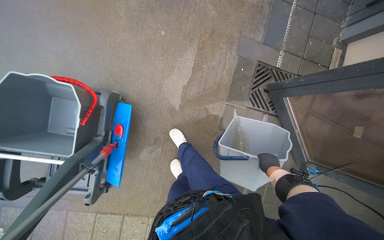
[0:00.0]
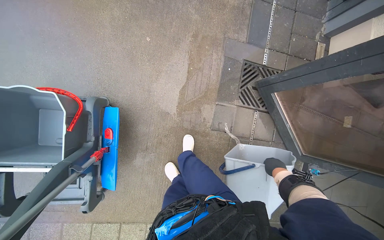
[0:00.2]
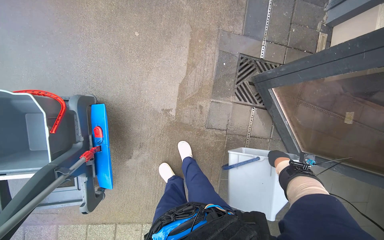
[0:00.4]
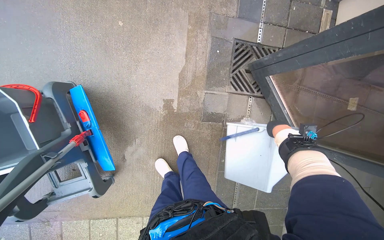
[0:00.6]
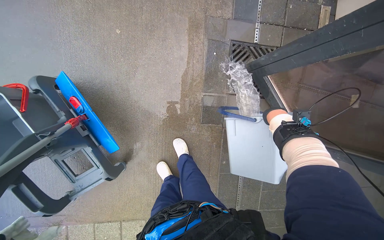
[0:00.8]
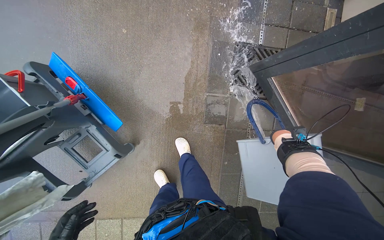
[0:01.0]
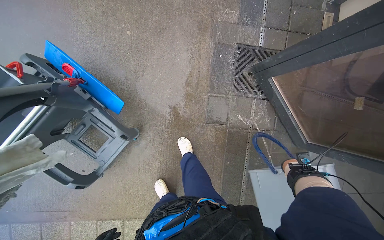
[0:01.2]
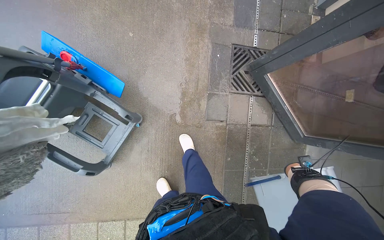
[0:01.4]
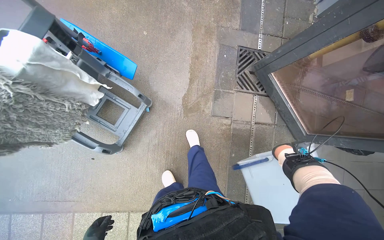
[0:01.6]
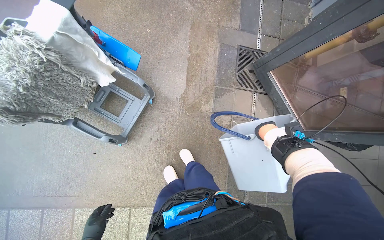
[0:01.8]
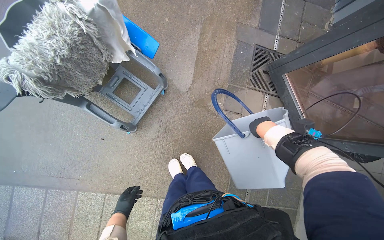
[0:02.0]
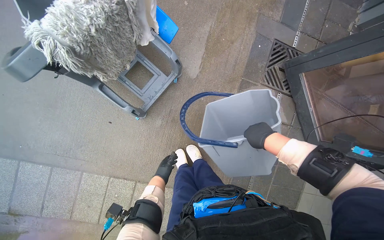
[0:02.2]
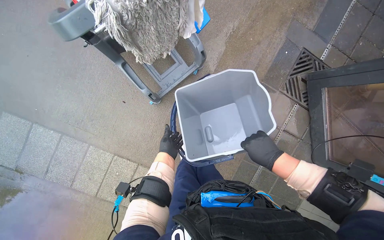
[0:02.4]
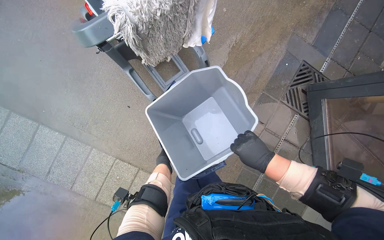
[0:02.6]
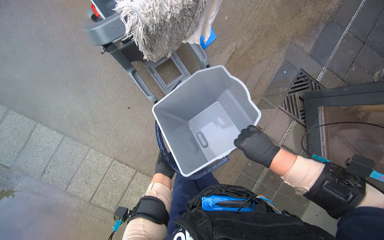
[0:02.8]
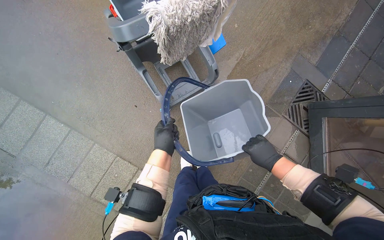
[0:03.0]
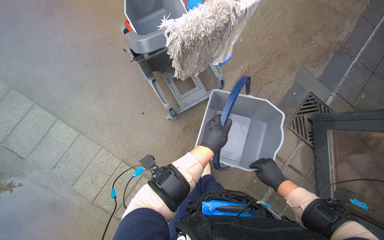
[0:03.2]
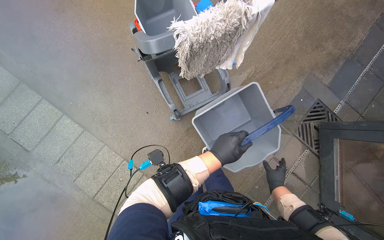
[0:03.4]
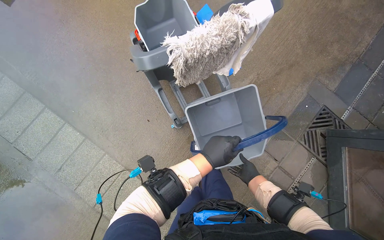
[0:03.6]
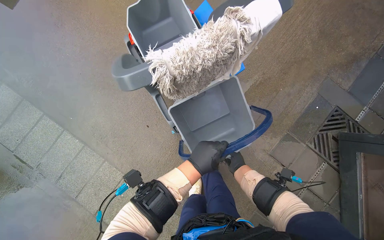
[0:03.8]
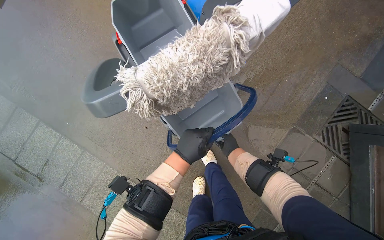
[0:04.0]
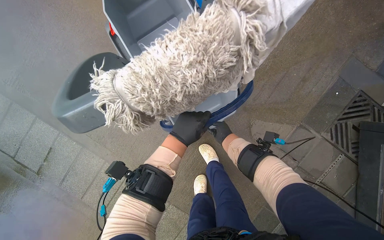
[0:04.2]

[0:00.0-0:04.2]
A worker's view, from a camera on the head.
Job: preparing cleaning supplies.
The whole recording: Emptying dirty water from buckets. The worker empties dirty water from multiple buckets into a drain.
0.0 to 1.4 s: The right hand reaches some 15 cm up the picture, then returns.
1.4 to 2.8 s: The camera travels approximately 40 cm. The scene turns some 30 degrees clockwise in the picture.
2.8 to 4.2 s: The right hand travels farther from the camera by roughly 40 cm. Meanwhile the left hand travels up the picture by about 35 cm.

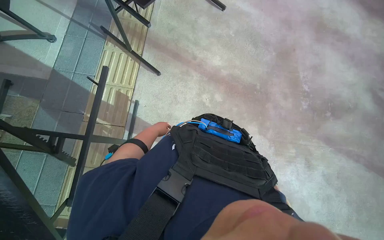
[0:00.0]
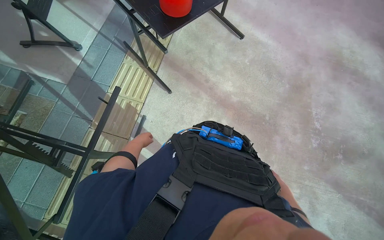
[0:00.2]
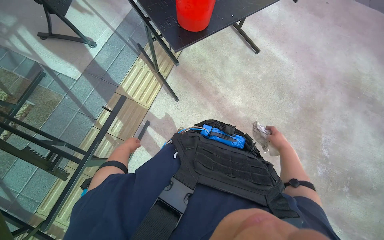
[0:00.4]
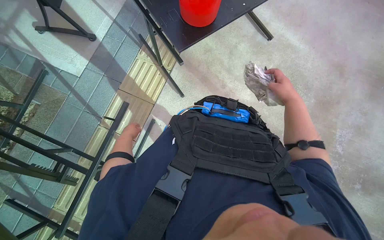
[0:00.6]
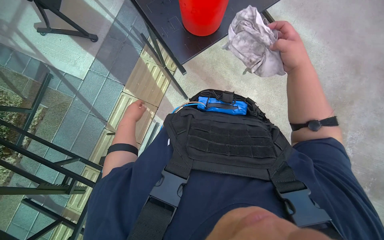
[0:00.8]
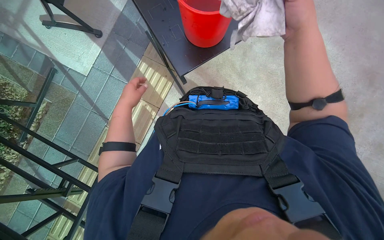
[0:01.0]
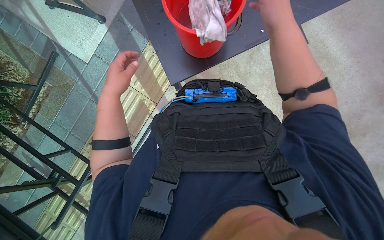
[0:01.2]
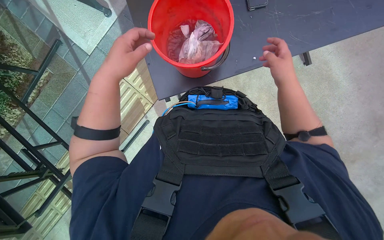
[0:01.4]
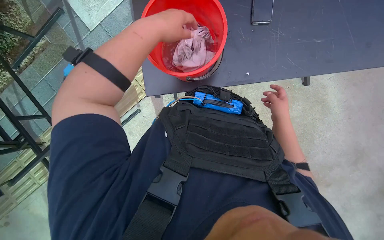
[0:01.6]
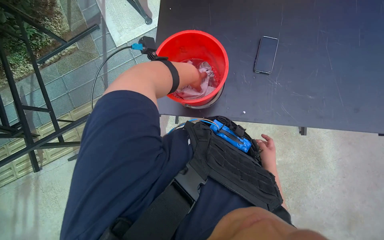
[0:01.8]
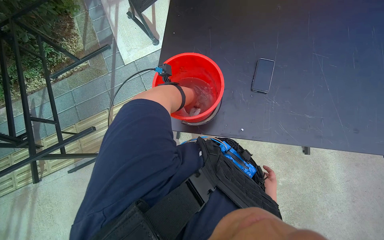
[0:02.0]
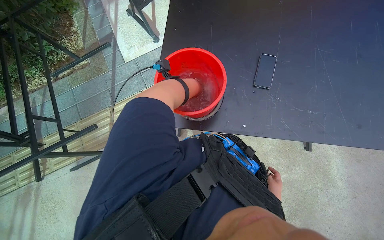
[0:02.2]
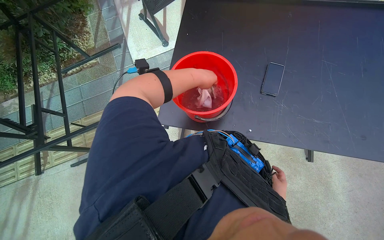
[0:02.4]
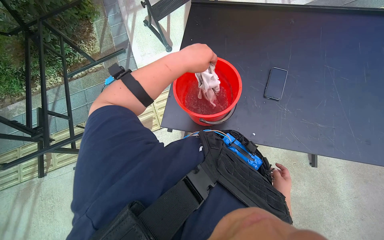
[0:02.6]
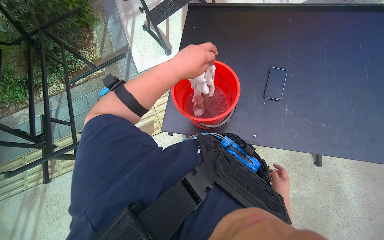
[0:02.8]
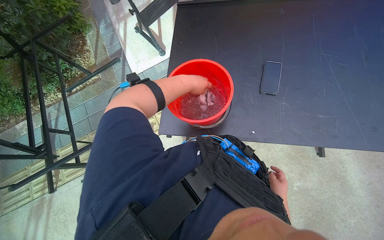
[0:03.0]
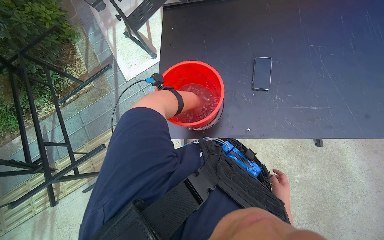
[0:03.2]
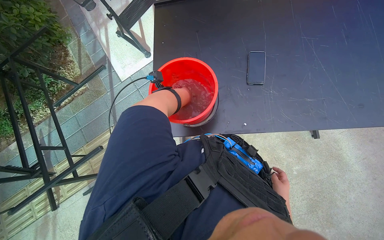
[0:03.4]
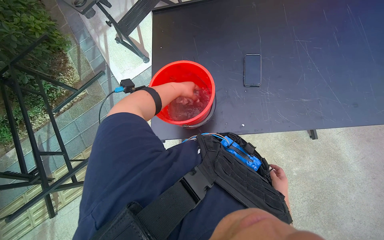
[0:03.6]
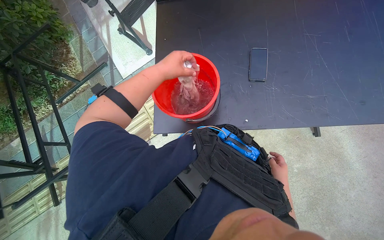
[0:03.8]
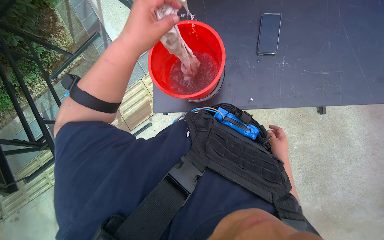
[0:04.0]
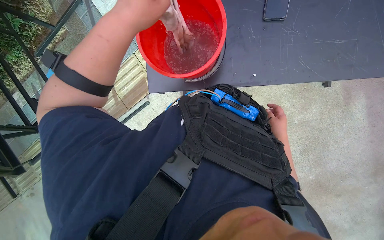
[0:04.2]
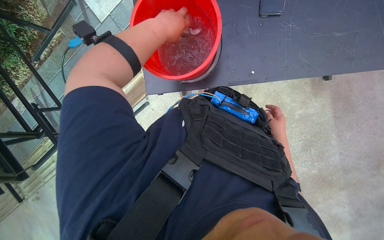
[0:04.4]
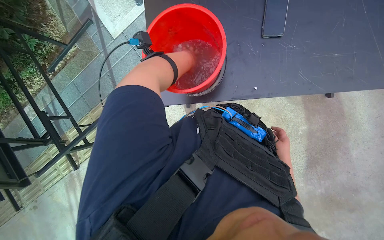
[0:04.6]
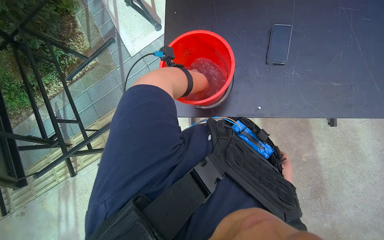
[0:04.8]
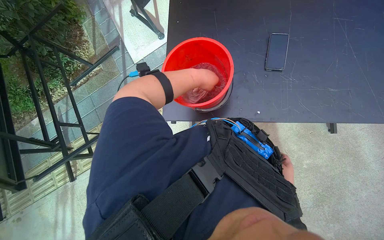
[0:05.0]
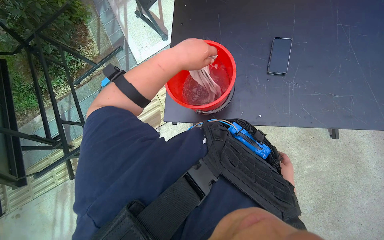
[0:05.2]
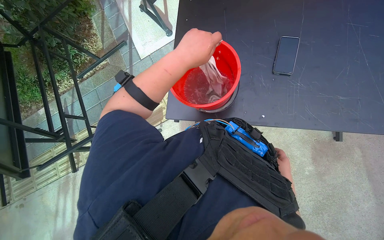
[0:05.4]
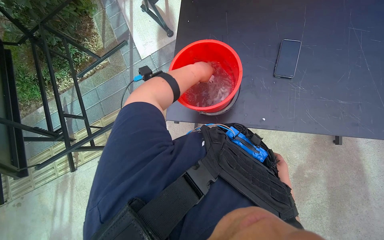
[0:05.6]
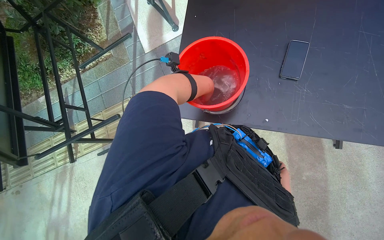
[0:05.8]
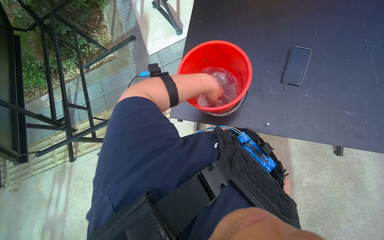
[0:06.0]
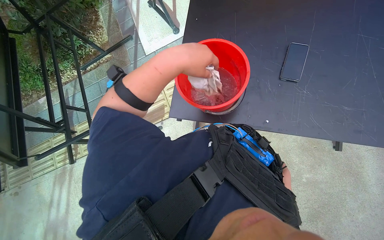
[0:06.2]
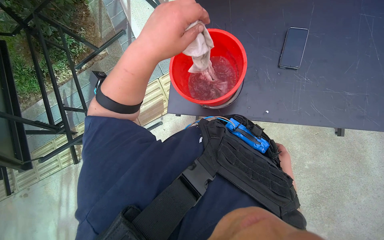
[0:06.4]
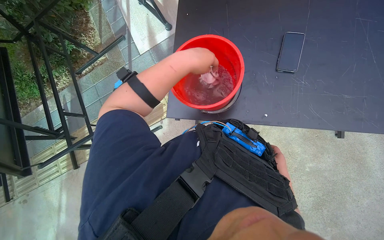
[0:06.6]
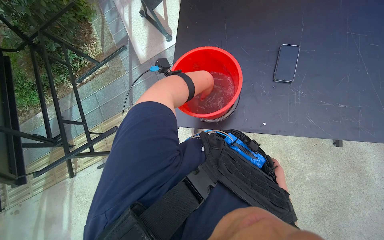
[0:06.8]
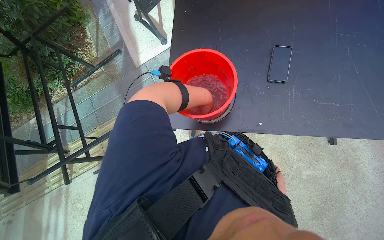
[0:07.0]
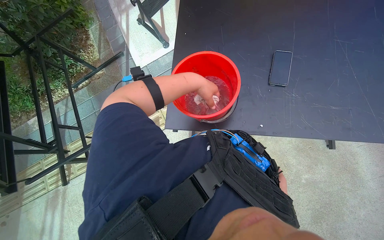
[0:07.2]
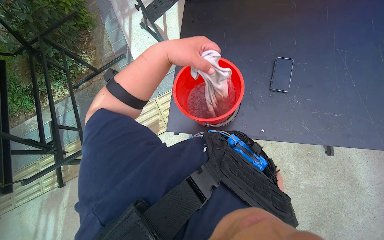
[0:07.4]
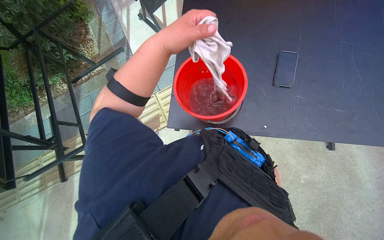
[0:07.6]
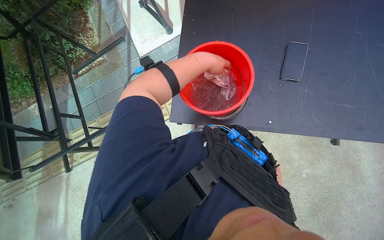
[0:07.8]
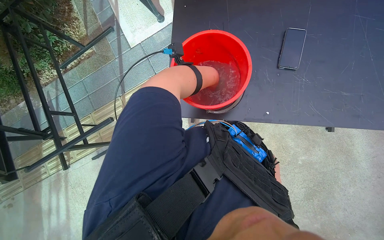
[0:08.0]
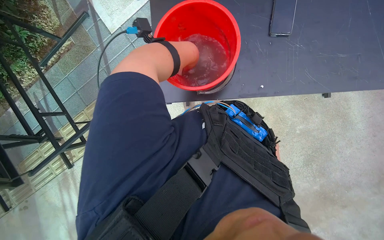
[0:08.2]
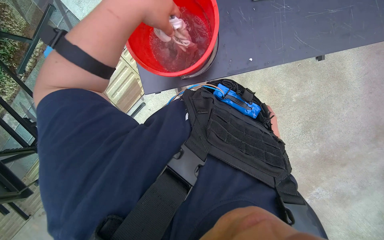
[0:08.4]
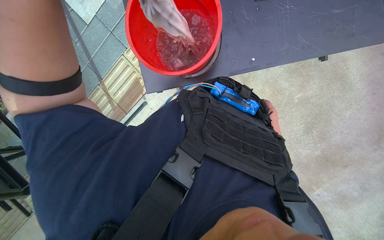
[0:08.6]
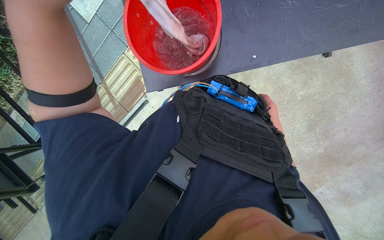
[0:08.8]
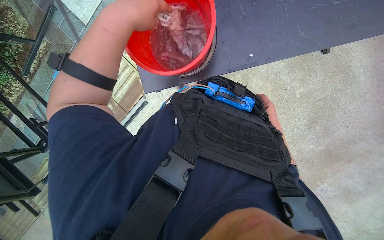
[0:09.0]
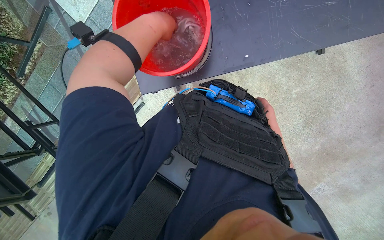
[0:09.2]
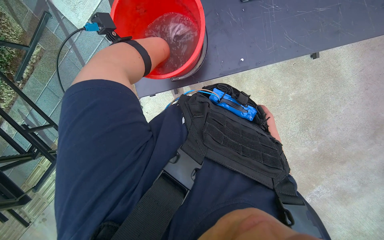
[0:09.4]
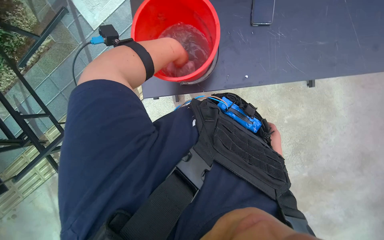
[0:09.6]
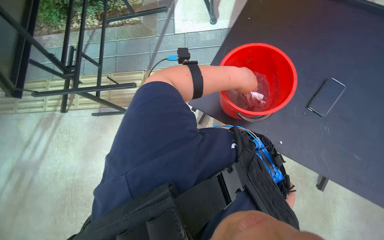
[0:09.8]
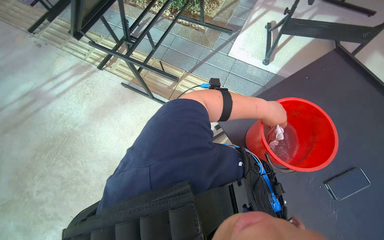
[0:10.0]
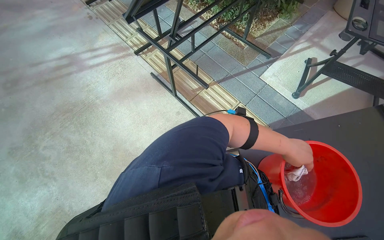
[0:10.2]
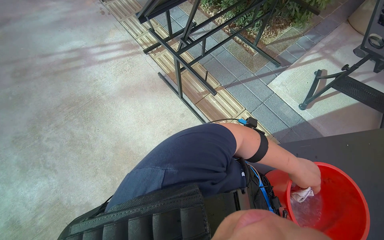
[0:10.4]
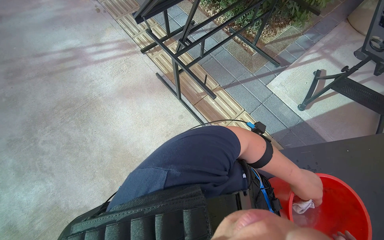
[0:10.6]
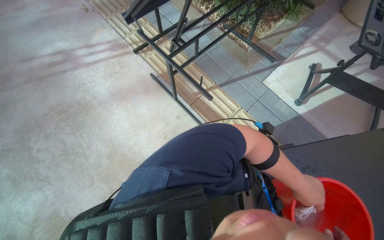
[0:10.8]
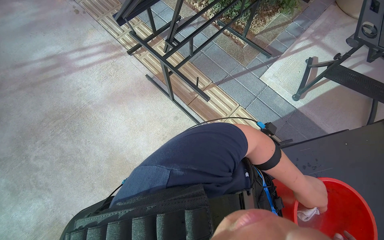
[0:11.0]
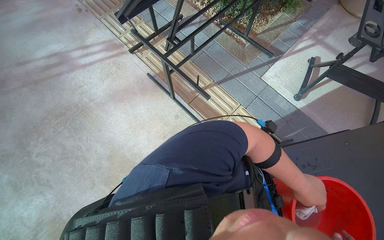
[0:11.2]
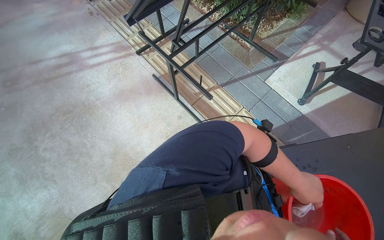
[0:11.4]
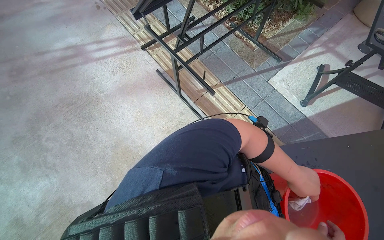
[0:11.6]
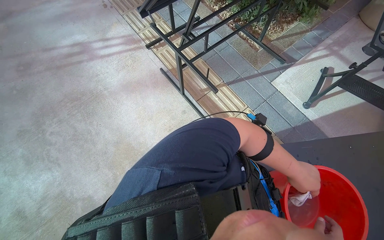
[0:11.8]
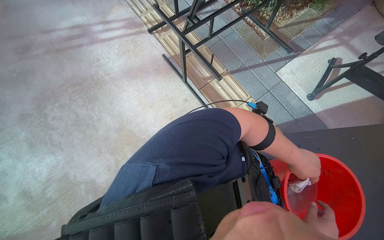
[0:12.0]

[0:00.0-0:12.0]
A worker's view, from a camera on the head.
Job: preparing cleaning supplies.
The whole recording: Rinsing and wringing cleaning cloth. The worker rinses and wrings a cleaning cloth in a red bucket of water.
0.0 to 1.6 s: The camera is carried approximately 70 cm. The head rotates approximately 40 degrees to the left. The view tilts approximately 15 degrees downward.
1.6 to 3.0 s: The wearer looks approximately 20 degrees further upward. The left hand swings nearer and farther, approximately 20 cm each way, with 2 reversals.
3.0 to 4.4 s: The view tilts roughly 20 degrees downward. The left hand moves nearer and farther over about 25 cm, changing direction 2 times.
4.4 to 6.0 s: The wearer looks some 15 degrees further upward. The left hand moves nearer and farther over some 20 cm, changing direction 2 times.
6.0 to 7.6 s: The left hand goes nearer and farther, approximately 20 cm each way, reversing 2 times.
7.6 to 9.0 s: The camera pitches downward, by approximately 20 degrees.
9.0 to 10.4 s: The camera pitches upward, by about 25 degrees. Everything in view rotates roughly 95 degrees clockwise.

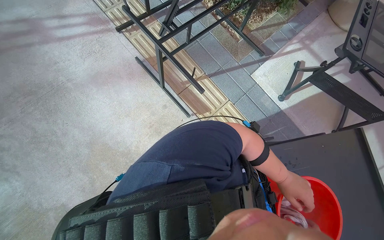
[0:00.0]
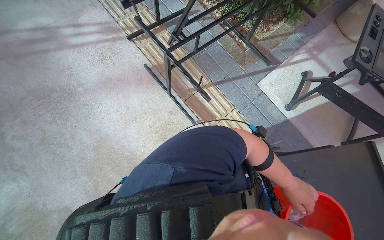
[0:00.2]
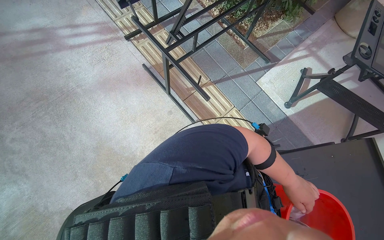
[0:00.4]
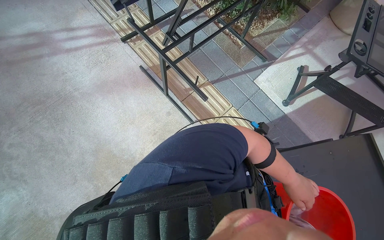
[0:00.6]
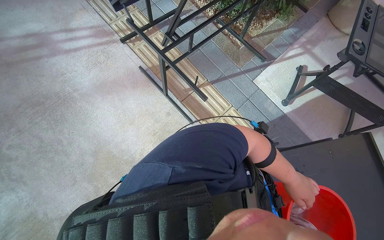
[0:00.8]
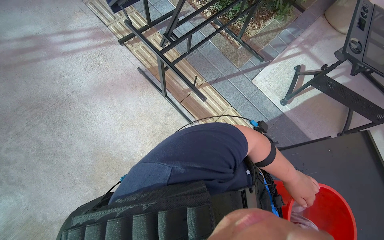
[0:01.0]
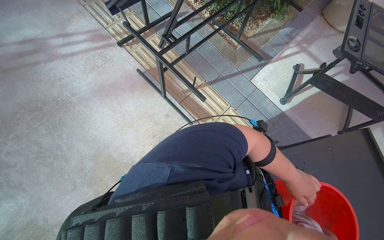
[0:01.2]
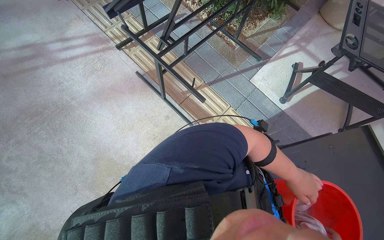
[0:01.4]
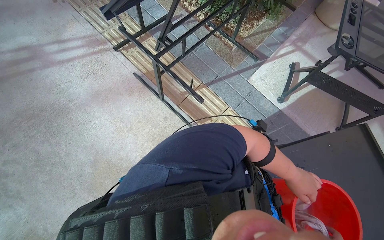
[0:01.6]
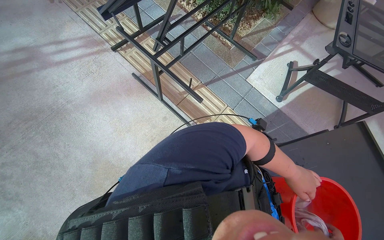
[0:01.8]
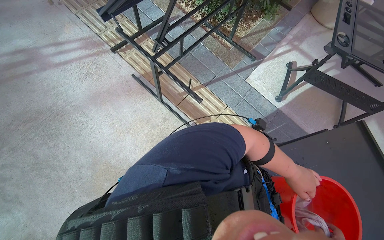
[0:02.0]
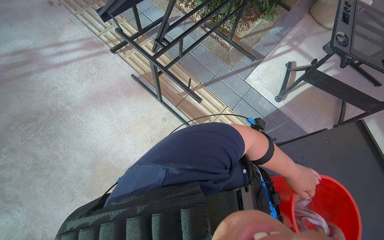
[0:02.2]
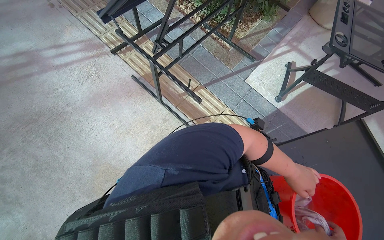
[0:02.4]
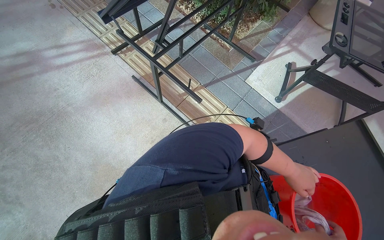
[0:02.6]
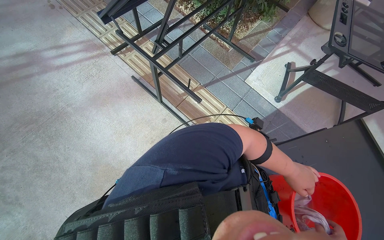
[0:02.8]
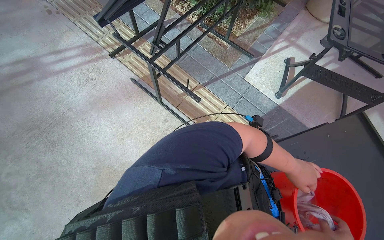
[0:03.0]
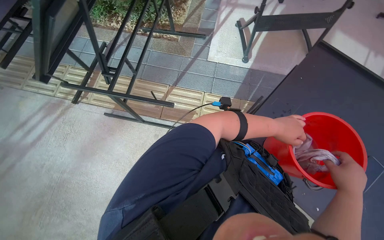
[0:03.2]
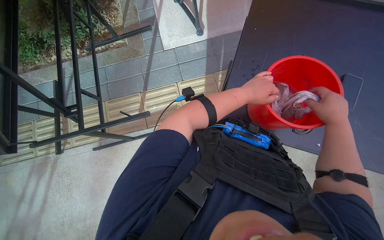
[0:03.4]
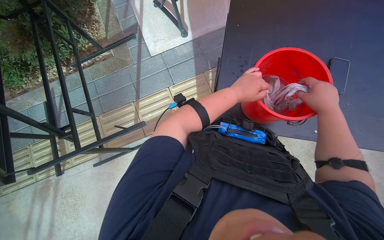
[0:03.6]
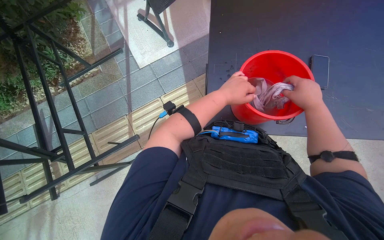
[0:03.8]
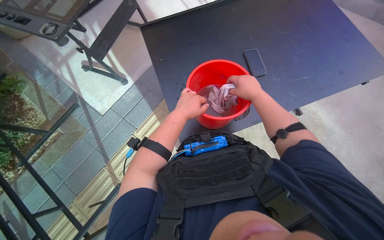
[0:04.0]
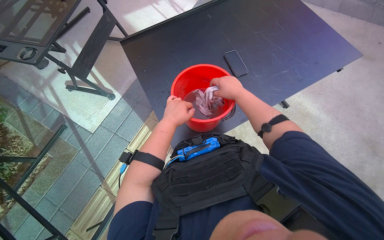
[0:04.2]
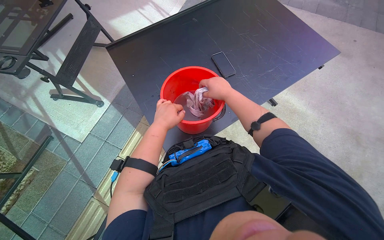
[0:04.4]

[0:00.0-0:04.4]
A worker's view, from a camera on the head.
Job: preparing cleaning supplies.
The whole recording: Rinsing and wringing cleaning cloth. The worker rinses and wrings a cleaning cloth in a red bucket of water.
3.0 to 4.4 s: The wearer looks approximately 105 degrees further to the right.
